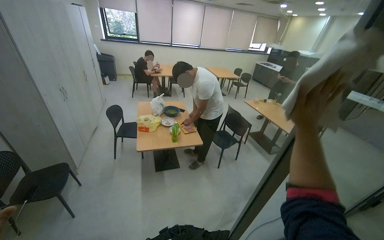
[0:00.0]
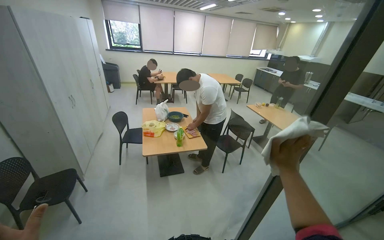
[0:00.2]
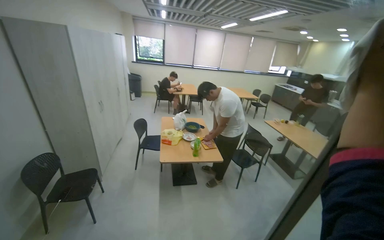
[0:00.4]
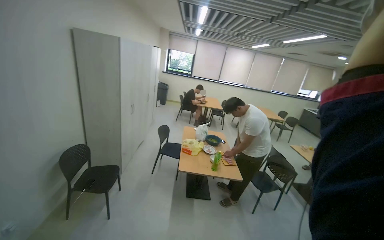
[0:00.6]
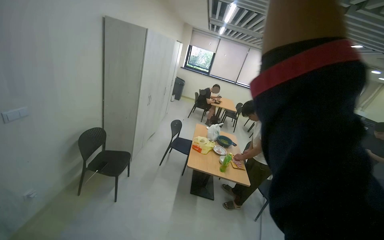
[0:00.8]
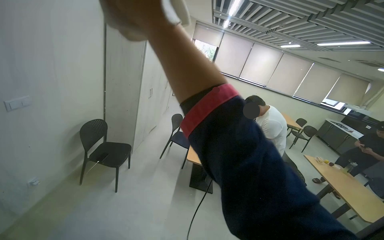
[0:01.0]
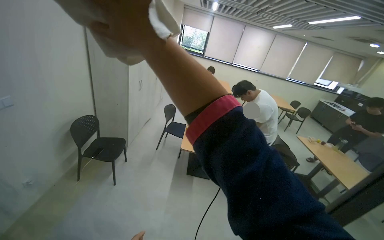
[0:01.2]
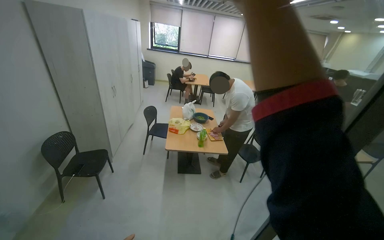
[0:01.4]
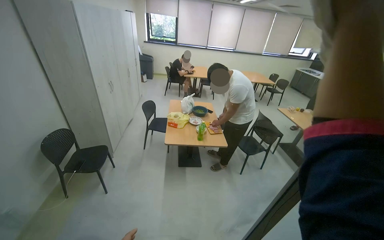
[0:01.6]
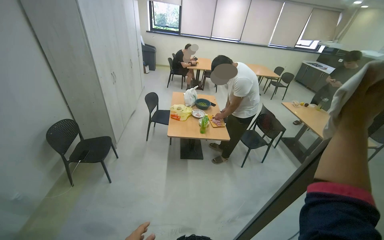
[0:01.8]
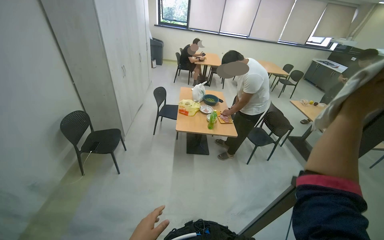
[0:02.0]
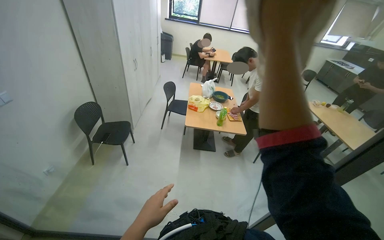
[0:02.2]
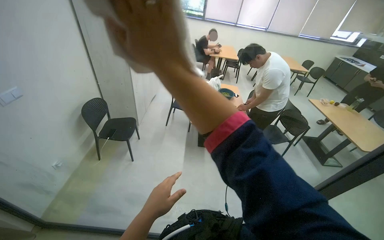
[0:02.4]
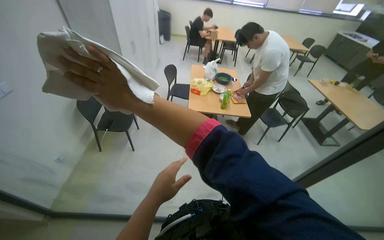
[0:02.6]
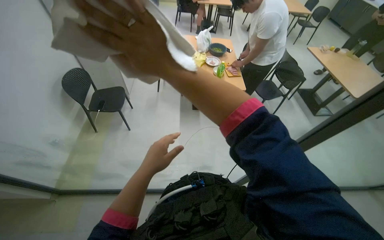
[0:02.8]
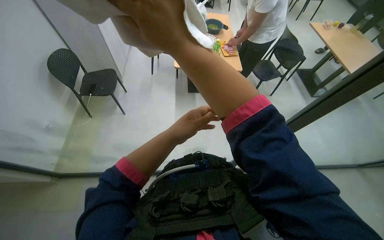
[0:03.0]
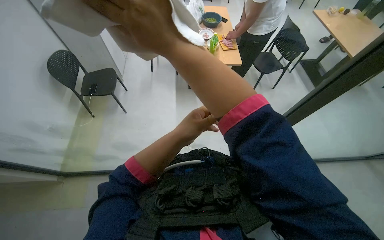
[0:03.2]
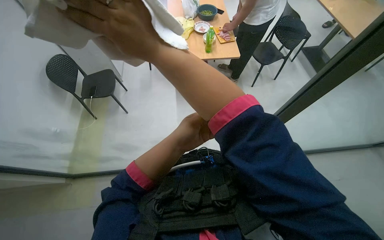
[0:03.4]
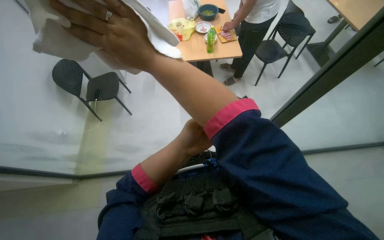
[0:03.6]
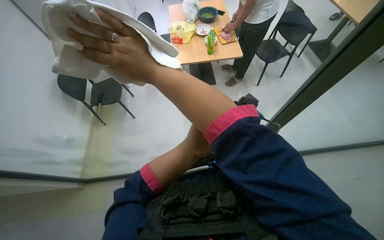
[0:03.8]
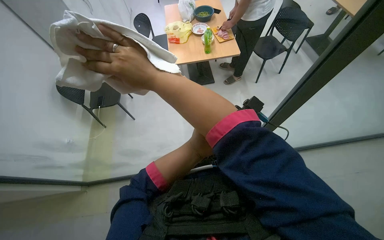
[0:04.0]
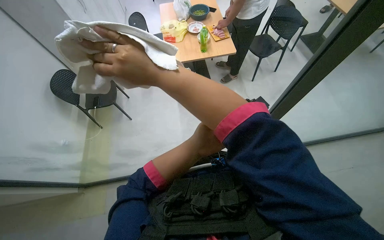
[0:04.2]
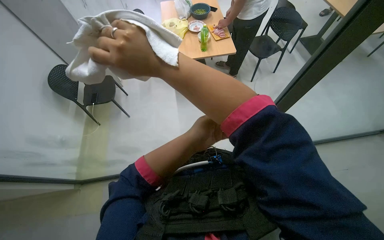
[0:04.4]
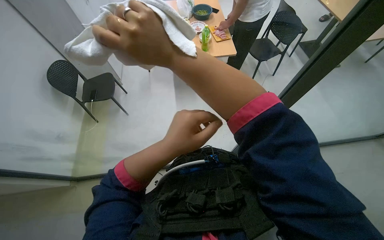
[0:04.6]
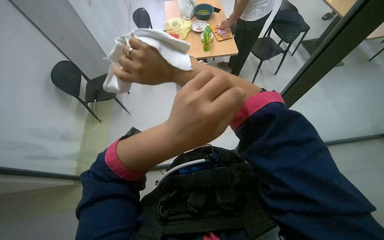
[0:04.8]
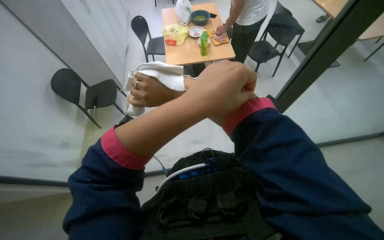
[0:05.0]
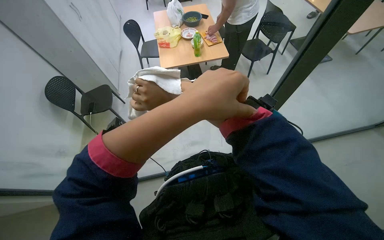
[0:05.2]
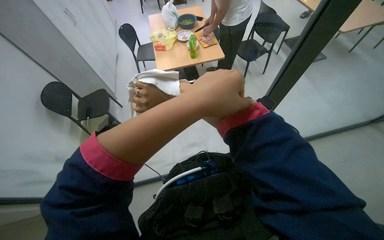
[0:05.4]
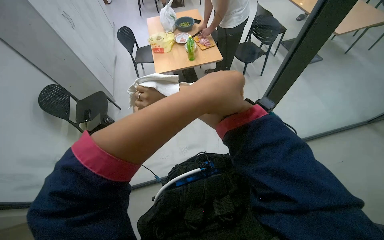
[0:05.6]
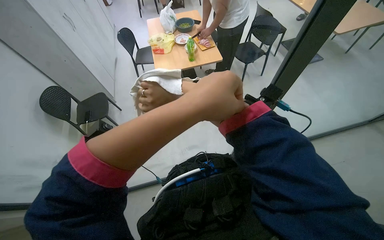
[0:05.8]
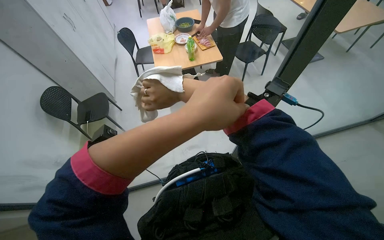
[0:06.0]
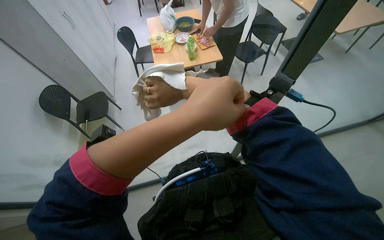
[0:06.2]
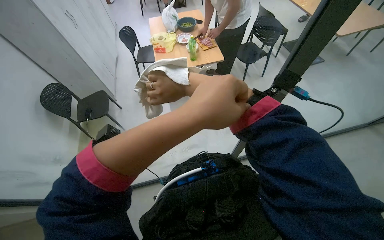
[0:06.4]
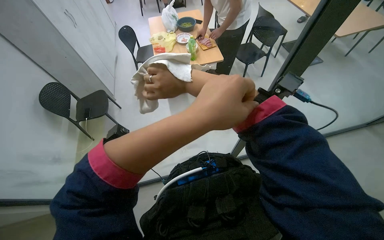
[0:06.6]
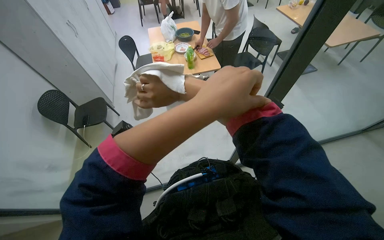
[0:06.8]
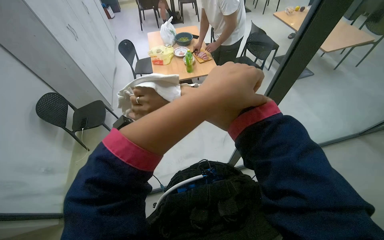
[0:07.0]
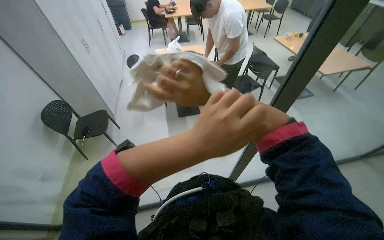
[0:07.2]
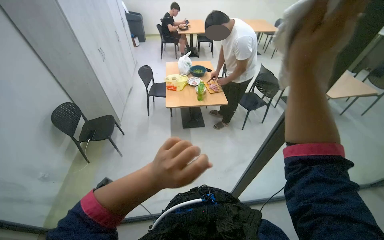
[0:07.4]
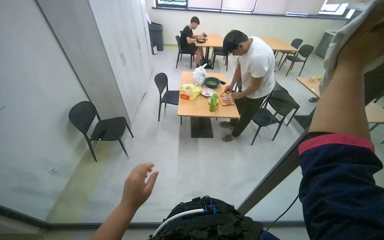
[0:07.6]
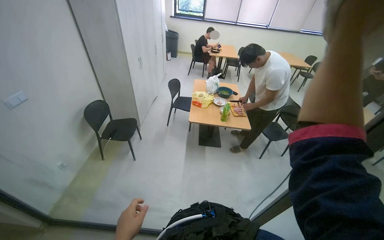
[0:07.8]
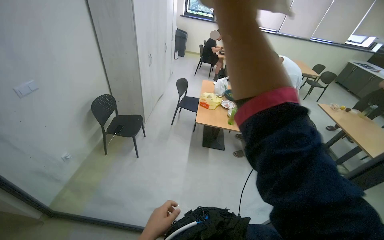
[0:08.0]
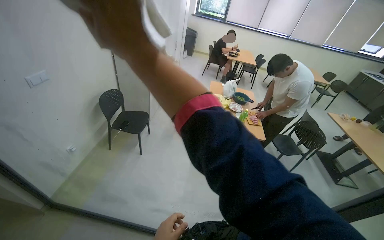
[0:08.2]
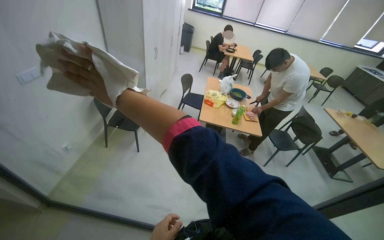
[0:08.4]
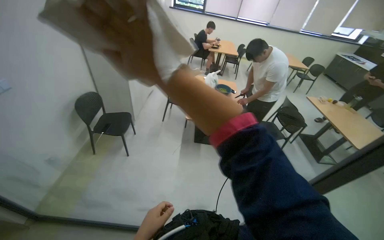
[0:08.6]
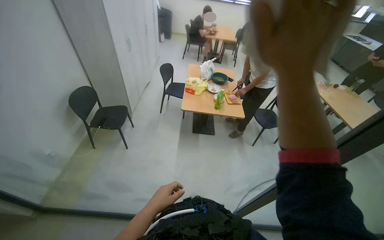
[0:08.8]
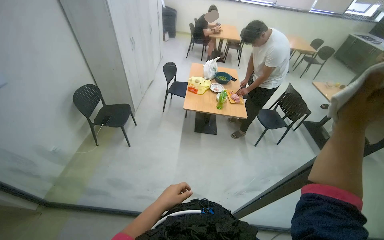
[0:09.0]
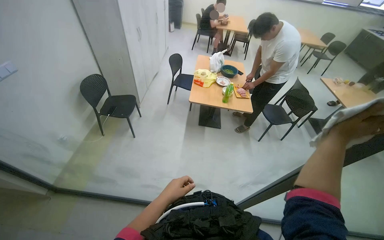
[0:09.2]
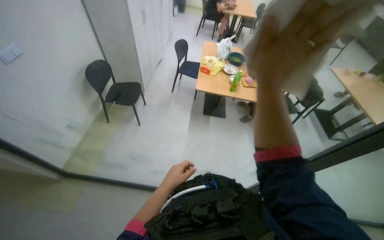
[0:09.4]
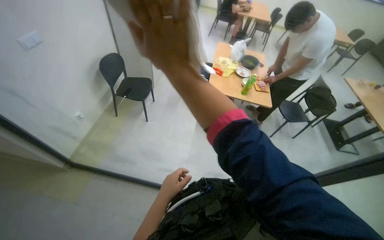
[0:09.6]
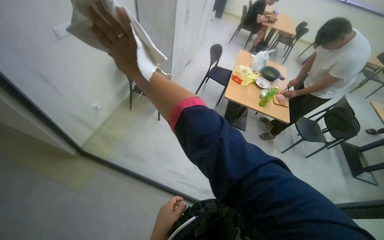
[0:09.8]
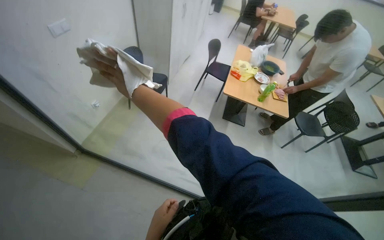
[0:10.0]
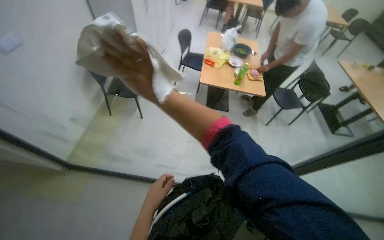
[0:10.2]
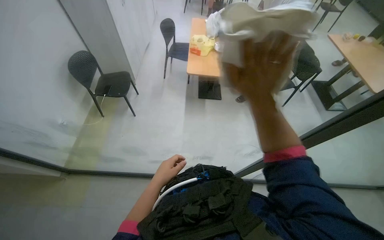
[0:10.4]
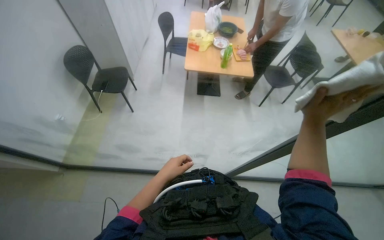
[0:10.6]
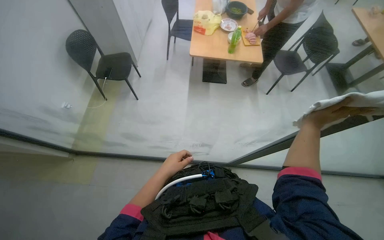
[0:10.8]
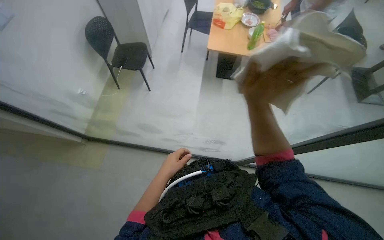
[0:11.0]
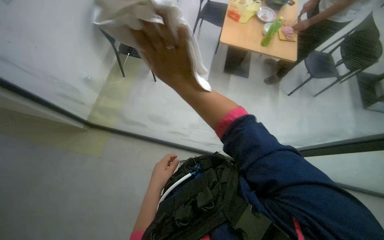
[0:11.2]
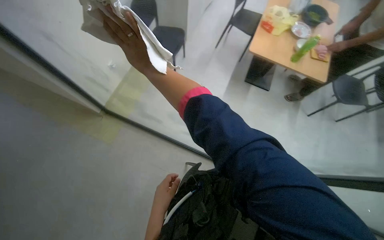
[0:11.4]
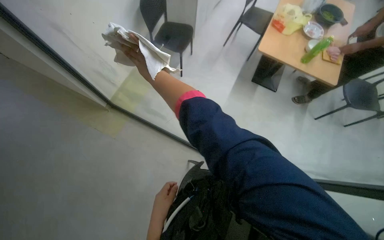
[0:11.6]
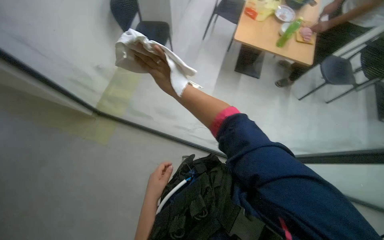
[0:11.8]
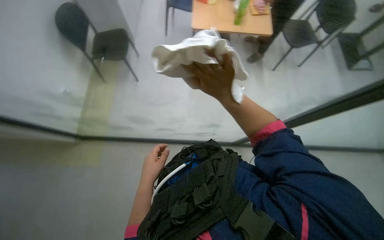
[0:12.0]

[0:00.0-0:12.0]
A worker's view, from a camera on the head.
Job: wiping surfaces.
The whole recording: Wiping glass partition. The worker wipes the glass partition with a white cloth.
0:01.6 to 0:03.0: The view tilts roughly 25 degrees downward.
0:04.4 to 0:06.0: The left hand is displaced nearer to the camera by about 20 cm.
0:06.0 to 0:07.6: The camera pitches upward, by some 20 degrees. The left hand is displaced to the left, down the picture and farther from the camera by roughly 30 cm.
0:09.0 to 0:10.4: The view tips downward by about 15 degrees.
0:10.4 to 0:12.0: The wearer looks some 15 degrees further downward. The right hand moves left and right over about 50 cm, changing direction 2 times; the left hand goes down the picture and returns, about 15 cm each way.

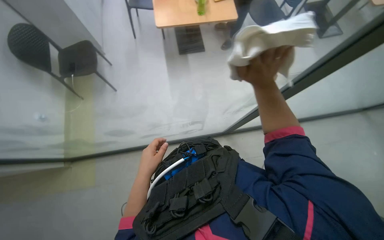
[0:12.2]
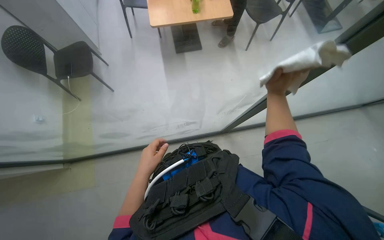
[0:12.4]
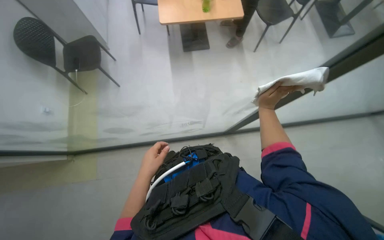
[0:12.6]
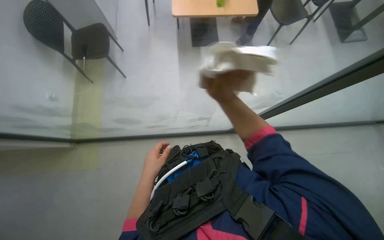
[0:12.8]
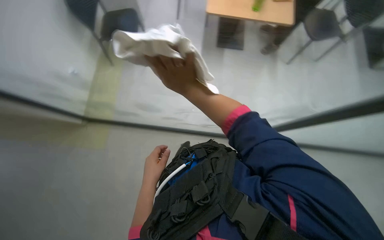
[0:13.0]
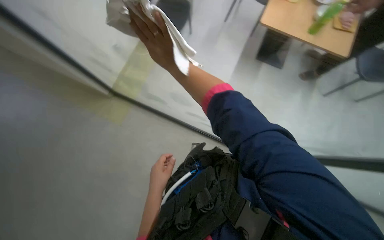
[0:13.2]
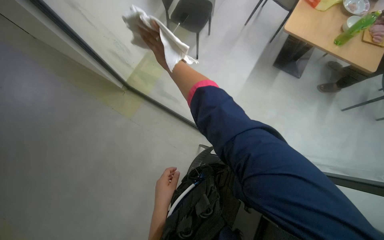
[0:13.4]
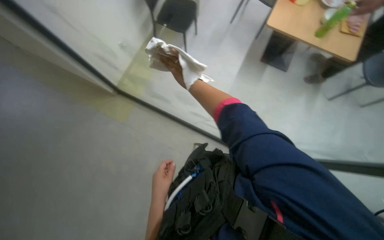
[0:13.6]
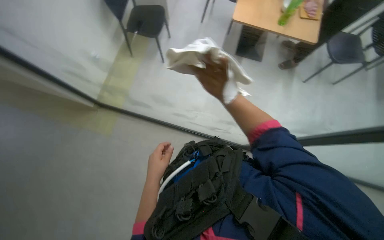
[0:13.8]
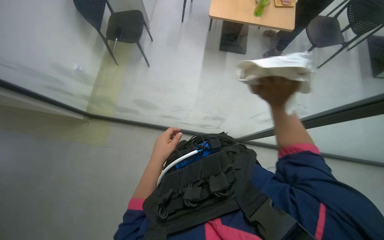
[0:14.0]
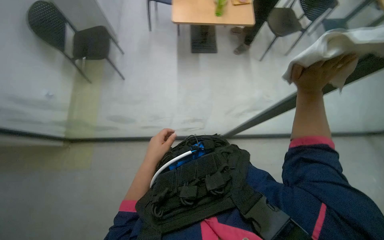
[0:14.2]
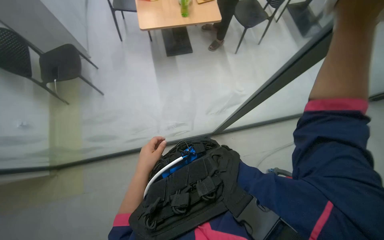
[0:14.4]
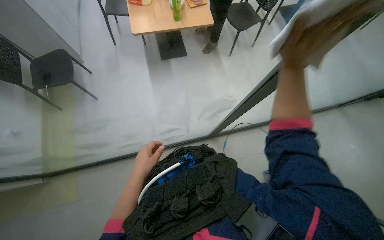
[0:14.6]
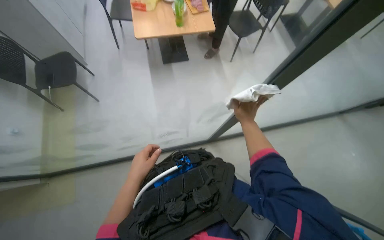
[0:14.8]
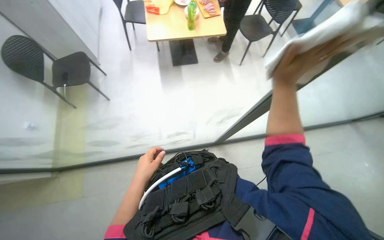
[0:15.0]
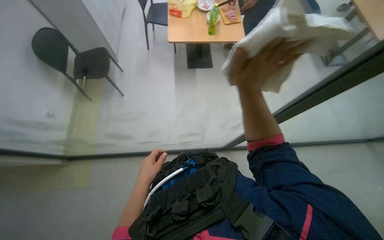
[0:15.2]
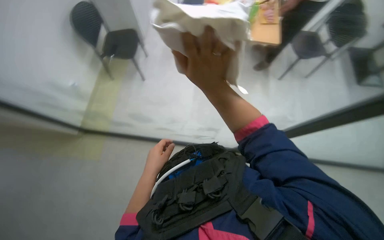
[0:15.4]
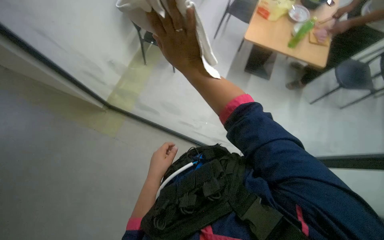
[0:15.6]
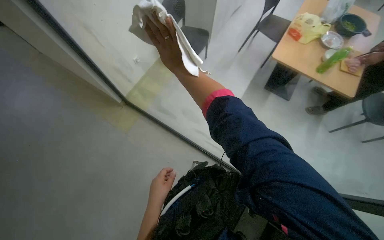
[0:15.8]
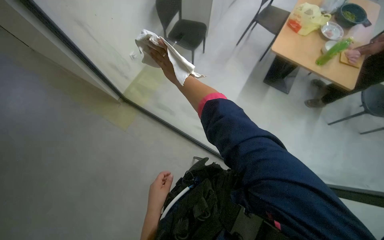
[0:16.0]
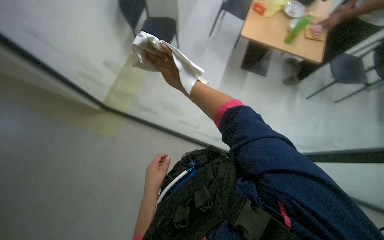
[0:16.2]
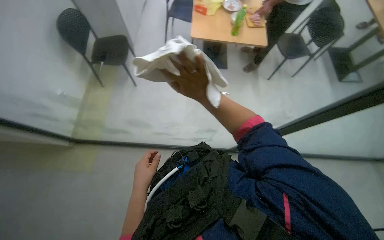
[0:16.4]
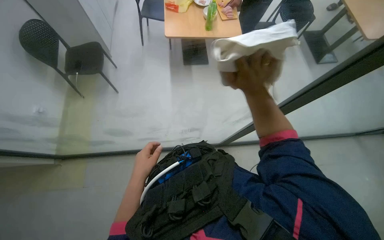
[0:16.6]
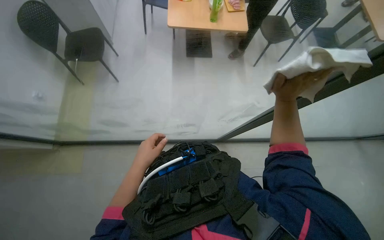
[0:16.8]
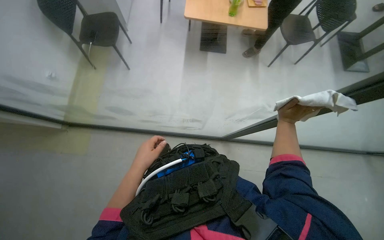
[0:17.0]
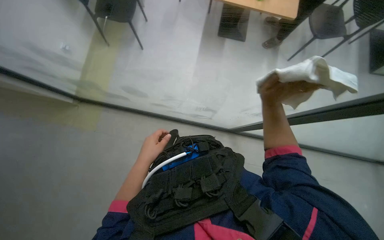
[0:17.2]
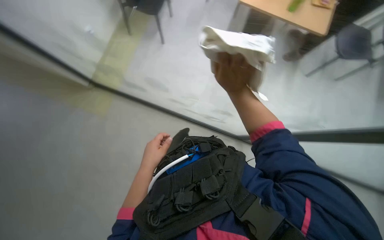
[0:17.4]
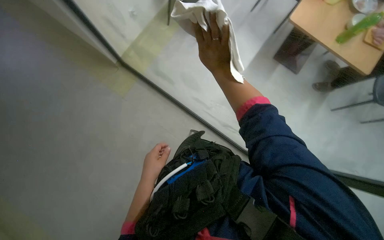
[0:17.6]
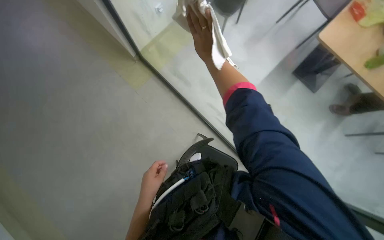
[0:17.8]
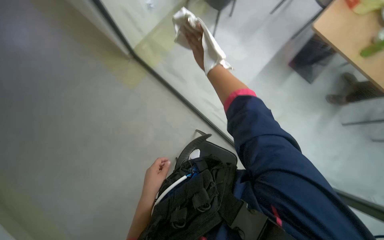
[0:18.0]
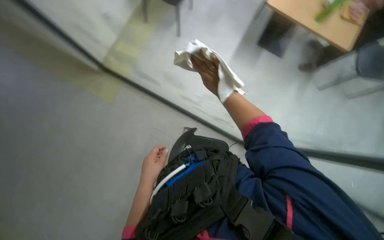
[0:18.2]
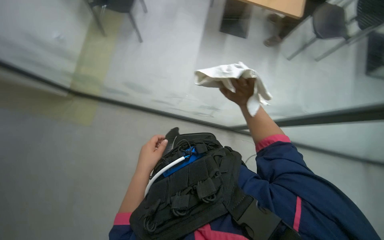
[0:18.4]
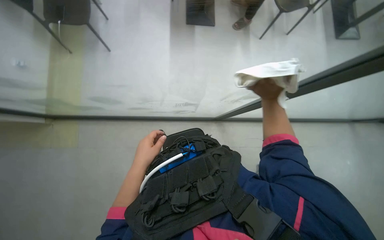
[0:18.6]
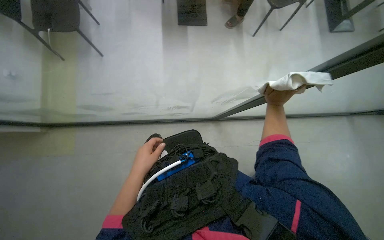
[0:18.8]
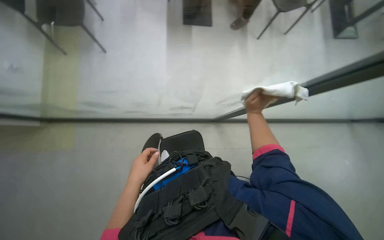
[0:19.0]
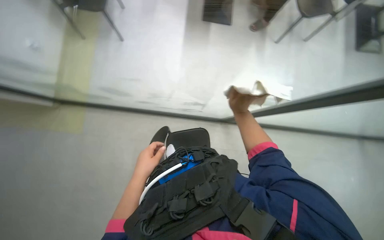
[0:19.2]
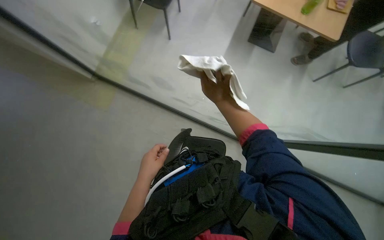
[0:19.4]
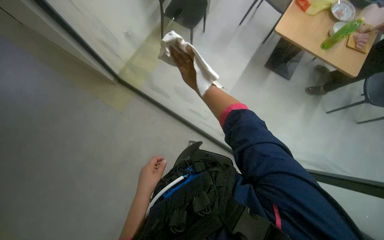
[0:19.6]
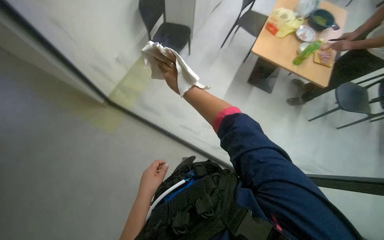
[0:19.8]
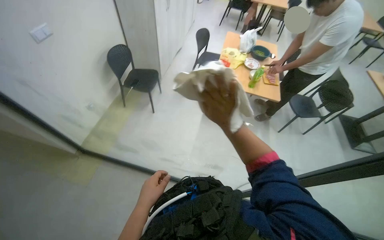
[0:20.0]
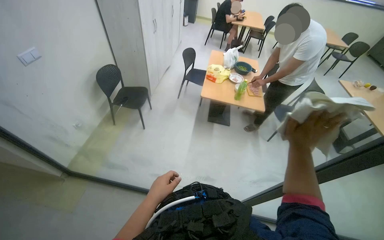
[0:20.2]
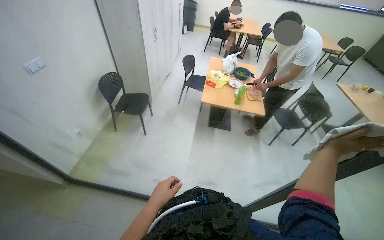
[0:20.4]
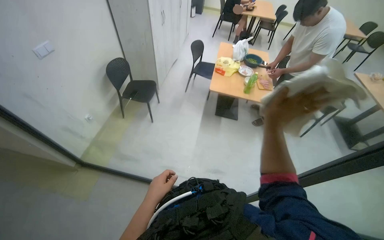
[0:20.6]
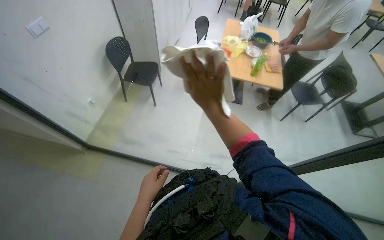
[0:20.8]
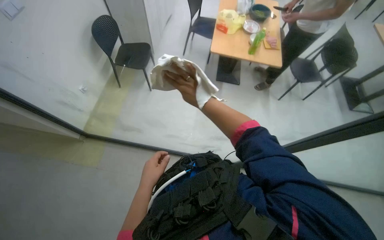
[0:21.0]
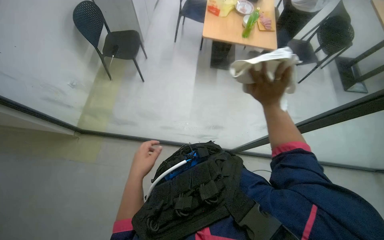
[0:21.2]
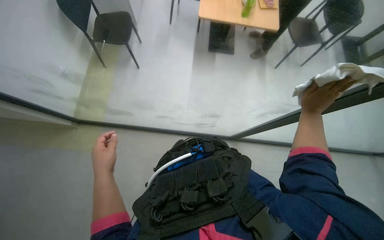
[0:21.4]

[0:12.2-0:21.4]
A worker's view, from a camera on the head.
Job: wiping surfaces.
The whole recording: Wiping glass partition. The worker wipes the glass partition with a white cloth.
0:12.2 to 0:13.8: The scene rotates clockwise by some 25 degrees.
0:16.8 to 0:18.4: The view tips downward by roughly 15 degrees.
0:18.4 to 0:19.8: The right hand goes roughly 30 cm to the left and up the picture.
0:19.8 to 0:21.4: The wearer's head swings some 25 degrees to the right. The left hand goes about 10 cm to the left.
